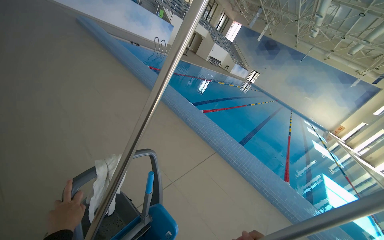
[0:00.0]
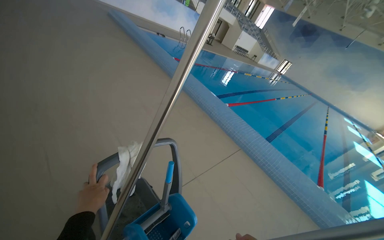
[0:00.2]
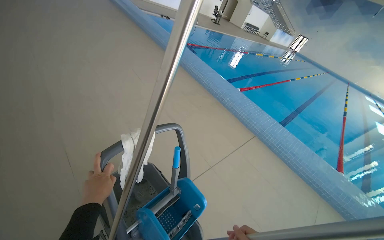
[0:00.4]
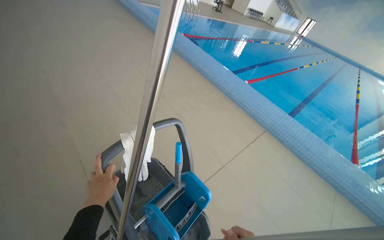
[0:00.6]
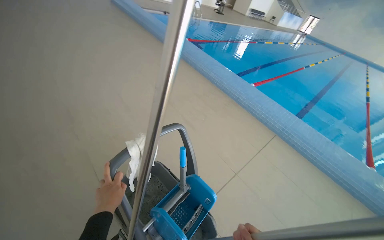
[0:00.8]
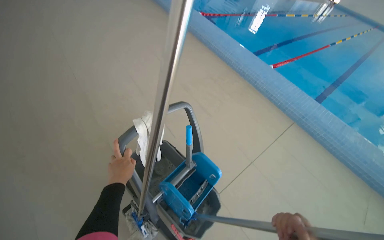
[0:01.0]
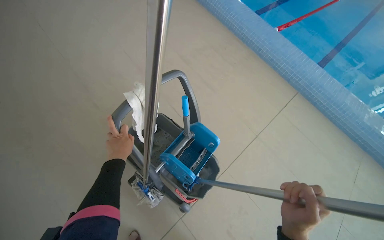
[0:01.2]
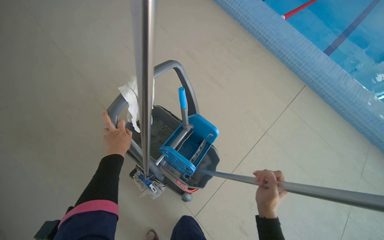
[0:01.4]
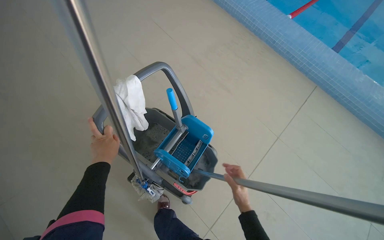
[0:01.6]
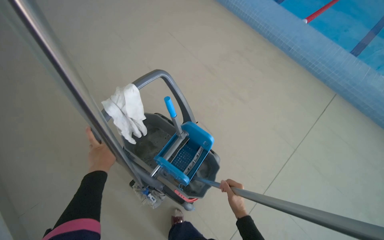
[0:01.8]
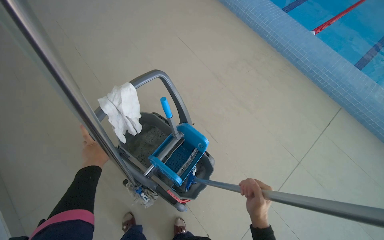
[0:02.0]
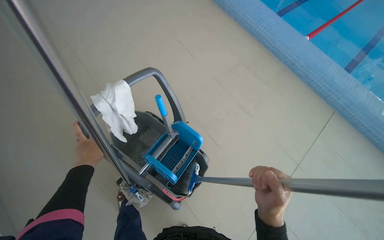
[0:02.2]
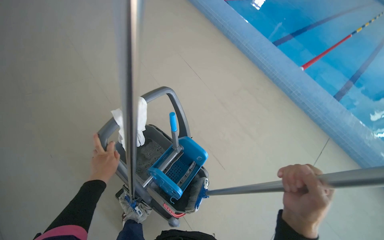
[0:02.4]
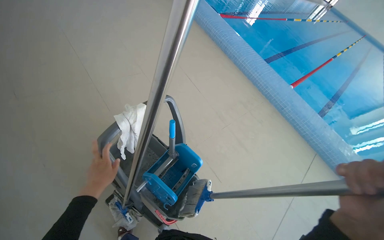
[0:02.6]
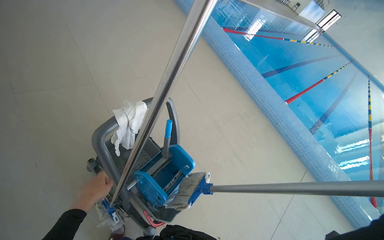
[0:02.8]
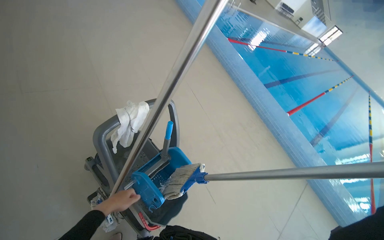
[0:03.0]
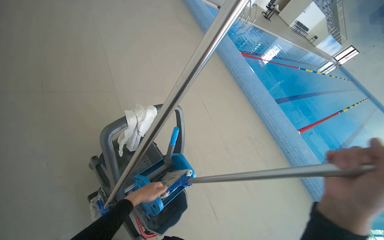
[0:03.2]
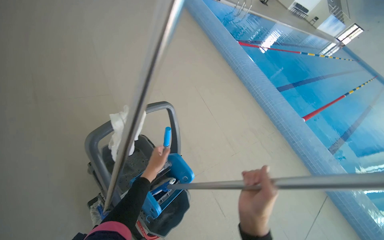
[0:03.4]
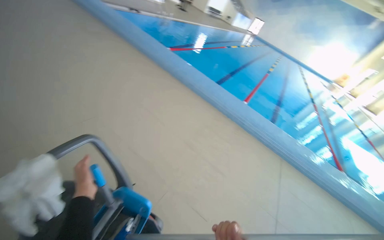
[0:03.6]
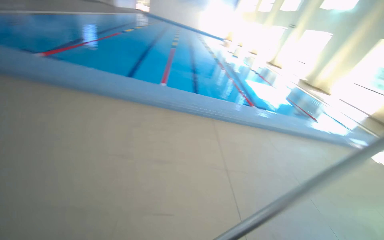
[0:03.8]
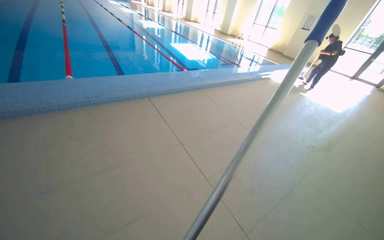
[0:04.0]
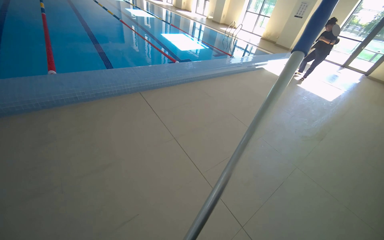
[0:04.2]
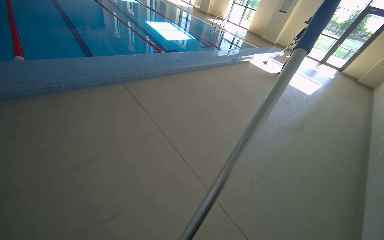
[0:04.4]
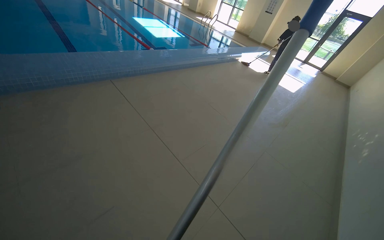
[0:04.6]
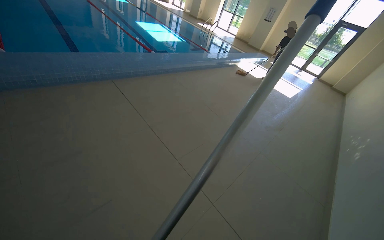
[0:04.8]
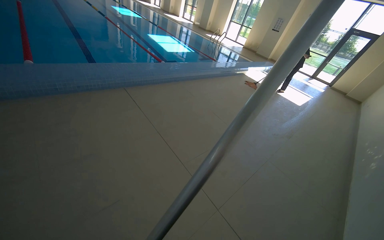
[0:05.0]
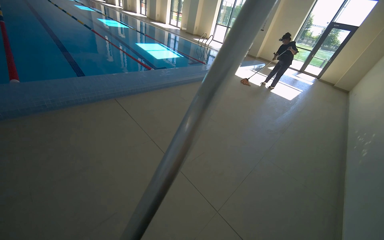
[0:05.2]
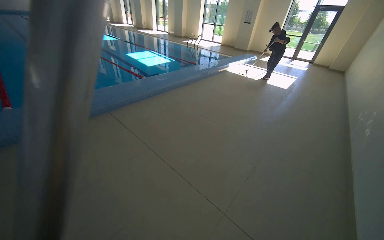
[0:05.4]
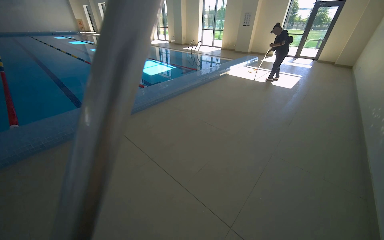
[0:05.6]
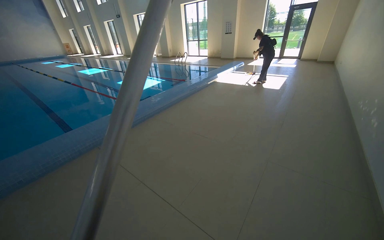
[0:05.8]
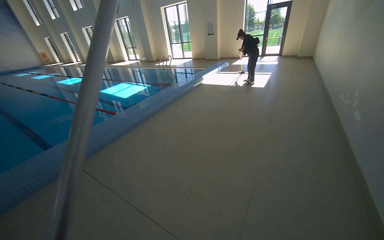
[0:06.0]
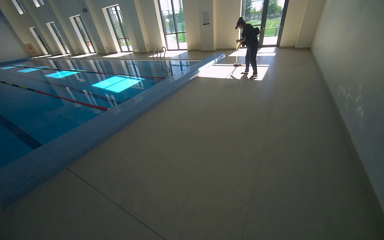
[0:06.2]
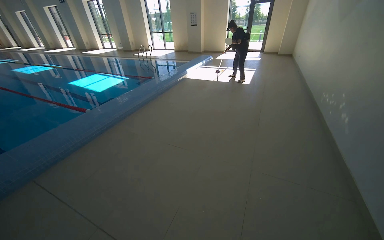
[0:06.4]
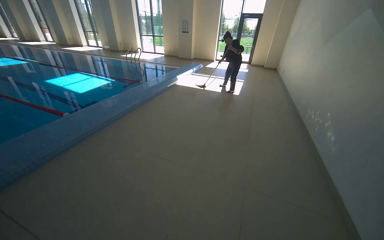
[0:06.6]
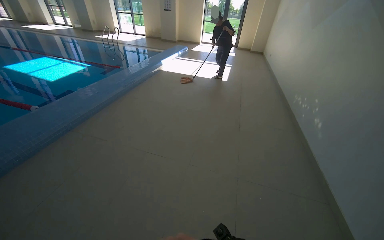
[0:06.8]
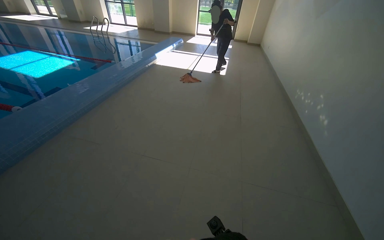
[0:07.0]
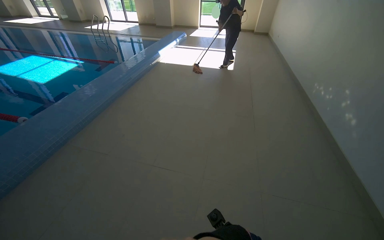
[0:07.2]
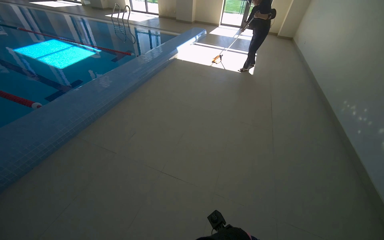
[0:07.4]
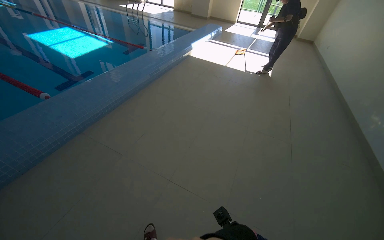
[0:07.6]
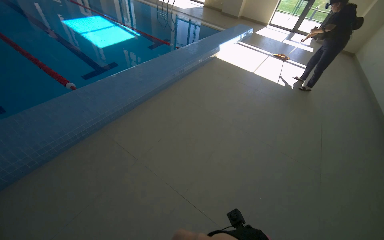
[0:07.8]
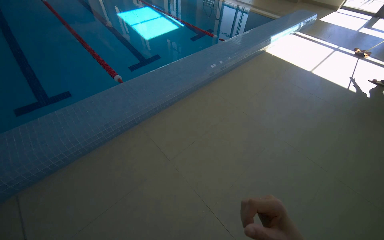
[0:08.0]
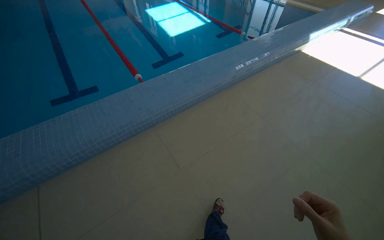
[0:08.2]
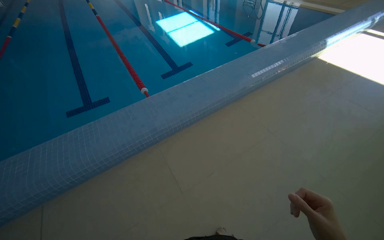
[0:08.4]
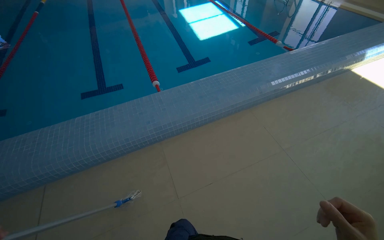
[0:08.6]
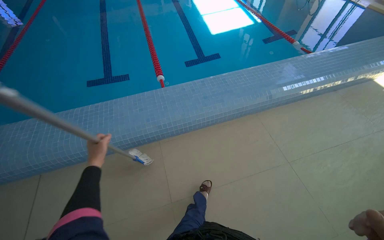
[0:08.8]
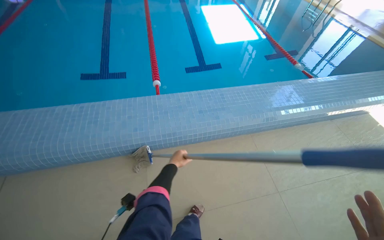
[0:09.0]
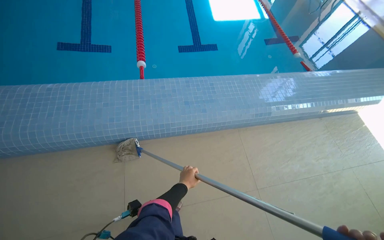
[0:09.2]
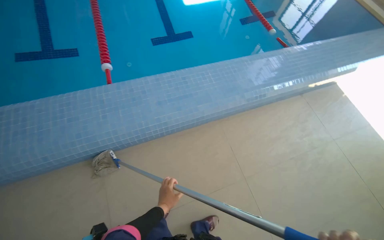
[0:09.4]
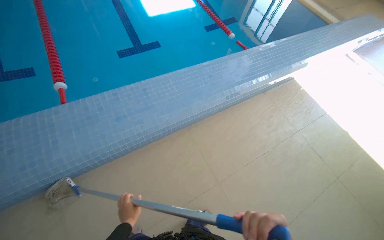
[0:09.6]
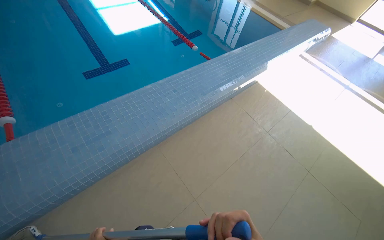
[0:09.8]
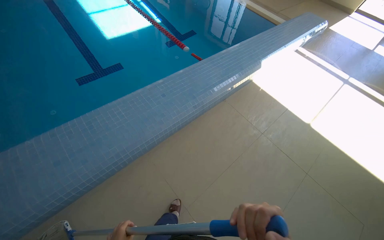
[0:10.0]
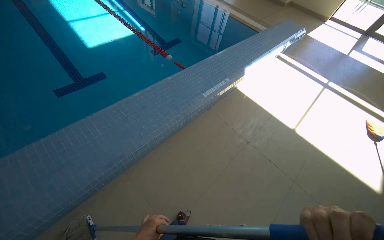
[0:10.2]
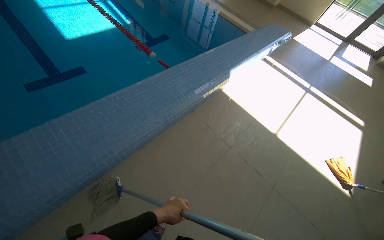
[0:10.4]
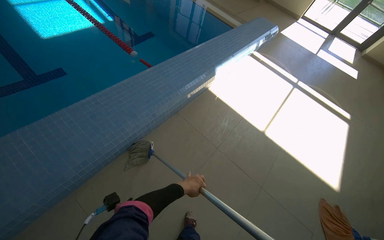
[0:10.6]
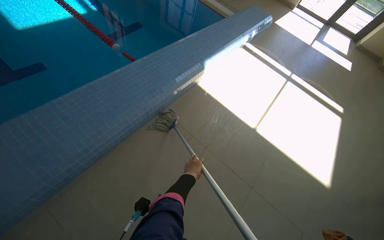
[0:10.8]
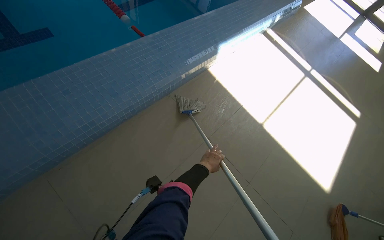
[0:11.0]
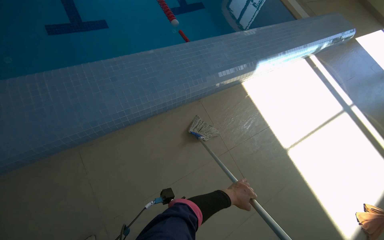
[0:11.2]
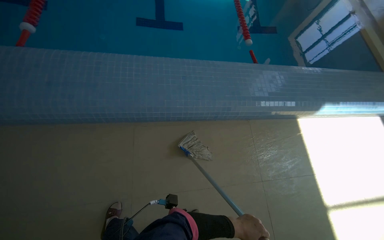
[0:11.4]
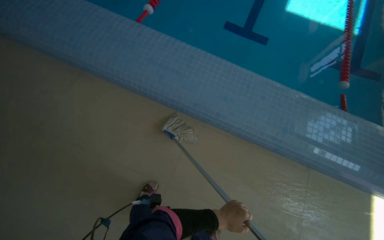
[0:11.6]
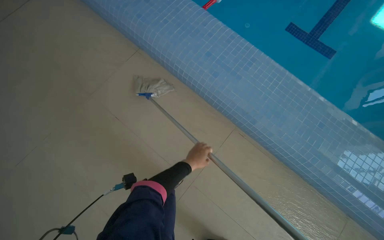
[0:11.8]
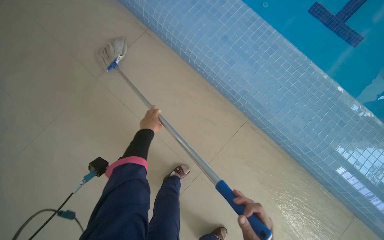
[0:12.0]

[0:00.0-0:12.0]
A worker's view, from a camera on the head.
Job: mopping floor.
The whole recording: Mopping floor in pool area. The worker mops the tiled floor surrounding the swimming pool.
0.0 to 1.6 s: The camera is aimed approximately 25 degrees further to the left. The wearer looks about 30 degrees further downward.
1.6 to 3.0 s: The view tilts roughly 20 degrees upward. The left hand shifts roughly 15 cm down the picture.
3.0 to 4.4 s: The camera is carried about 70 cm. The wearer looks approximately 95 degrees further to the right. The view tips downward by approximately 20 degrees.
4.4 to 6.0 s: The camera travels to the right, roughly 50 cm. The camera pitches upward, by some 10 degrees. The scene rotates counterclockwise by roughly 25 degrees.
6.0 to 7.6 s: The head travels about 1.5 m. The wearer looks some 15 degrees further downward.
7.6 to 9.0 s: The camera travels roughly 1 m. The wearer looks roughly 50 degrees further to the left.
9.0 to 10.4 s: The head travels approximately 1 m. The head rotates approximately 30 degrees to the right.

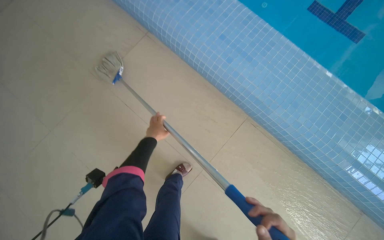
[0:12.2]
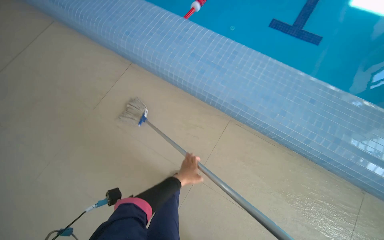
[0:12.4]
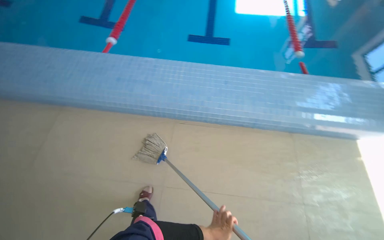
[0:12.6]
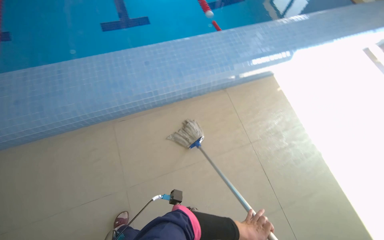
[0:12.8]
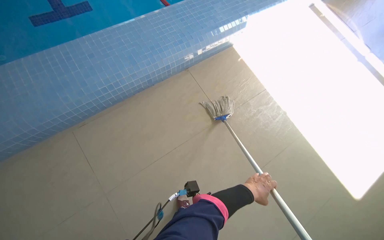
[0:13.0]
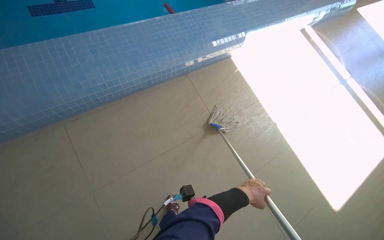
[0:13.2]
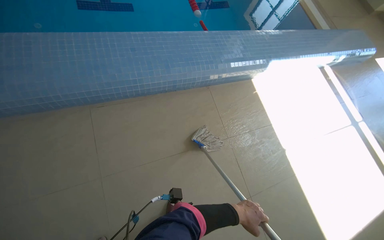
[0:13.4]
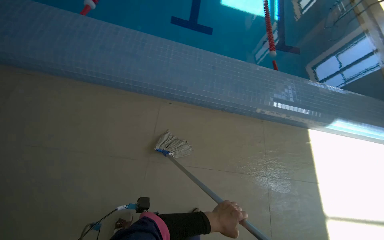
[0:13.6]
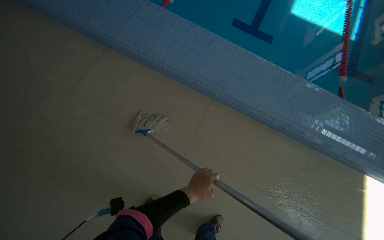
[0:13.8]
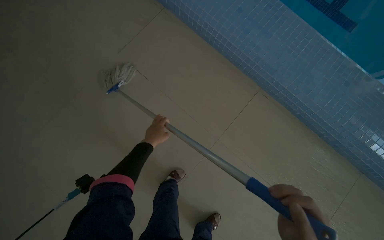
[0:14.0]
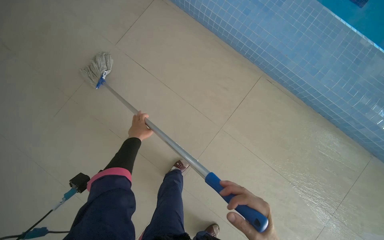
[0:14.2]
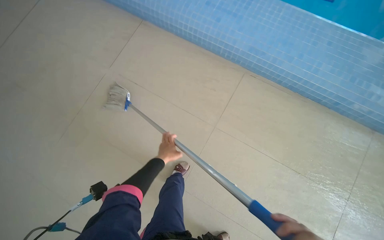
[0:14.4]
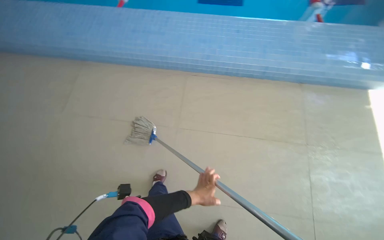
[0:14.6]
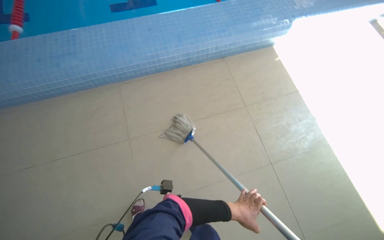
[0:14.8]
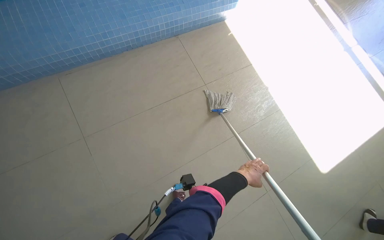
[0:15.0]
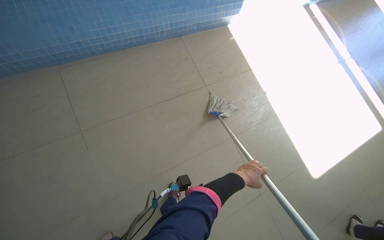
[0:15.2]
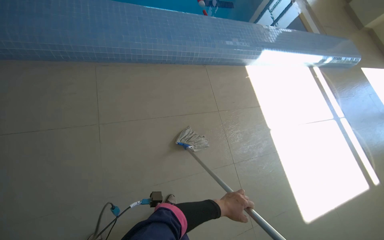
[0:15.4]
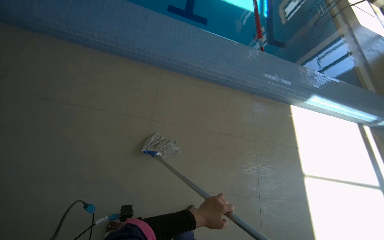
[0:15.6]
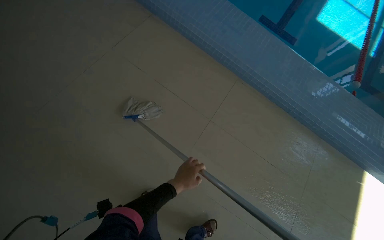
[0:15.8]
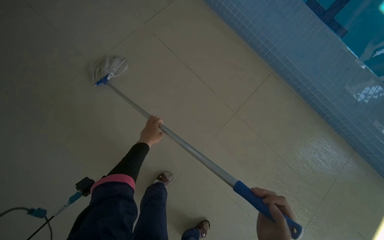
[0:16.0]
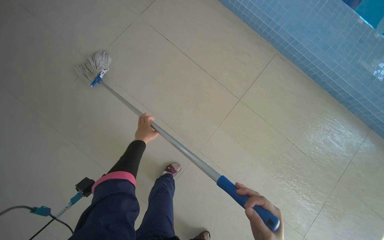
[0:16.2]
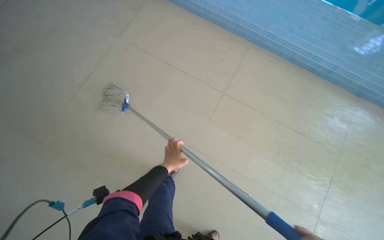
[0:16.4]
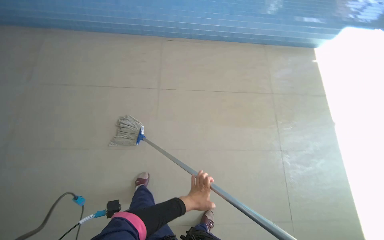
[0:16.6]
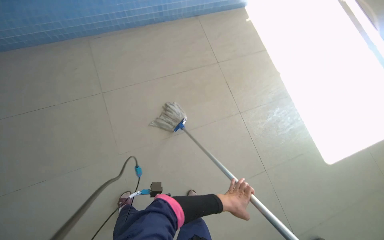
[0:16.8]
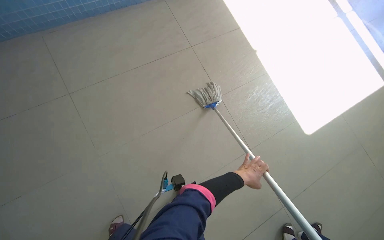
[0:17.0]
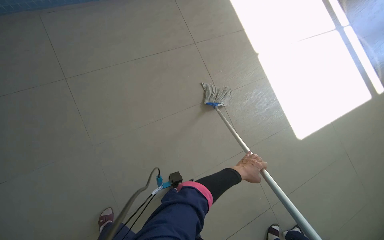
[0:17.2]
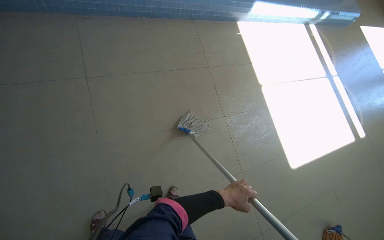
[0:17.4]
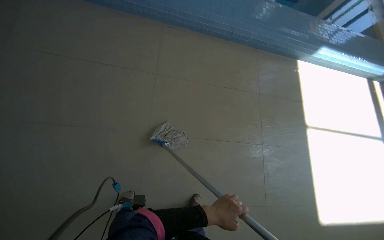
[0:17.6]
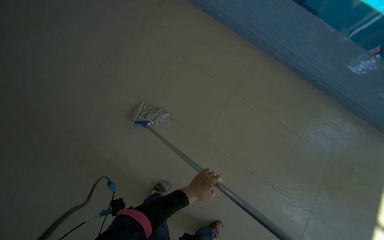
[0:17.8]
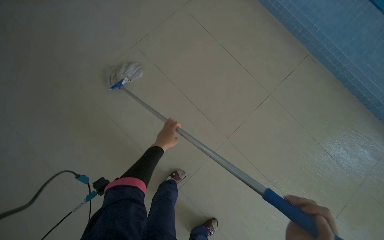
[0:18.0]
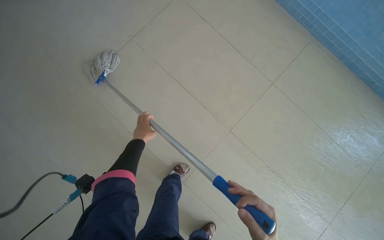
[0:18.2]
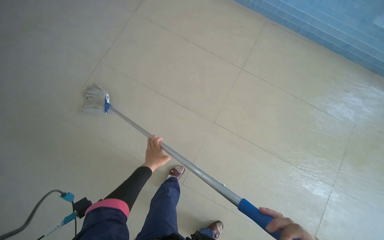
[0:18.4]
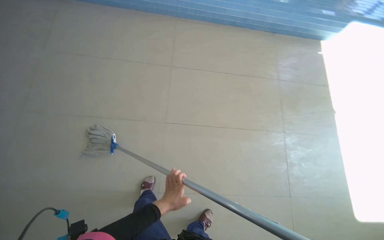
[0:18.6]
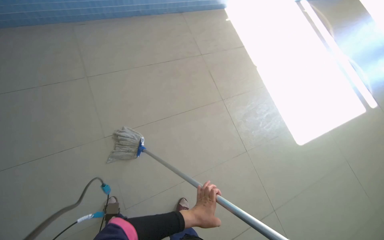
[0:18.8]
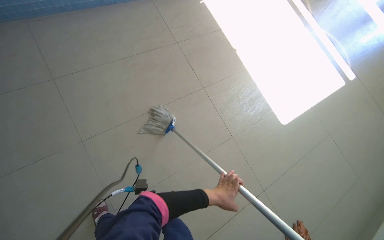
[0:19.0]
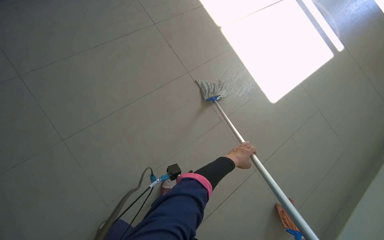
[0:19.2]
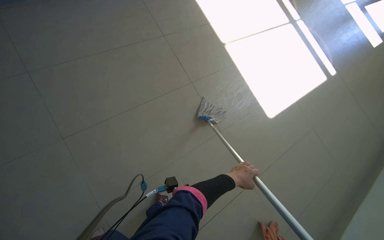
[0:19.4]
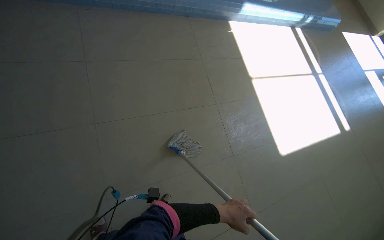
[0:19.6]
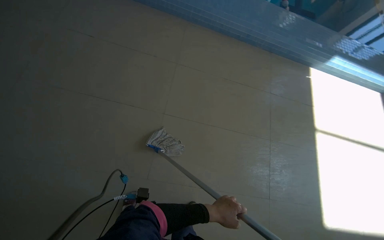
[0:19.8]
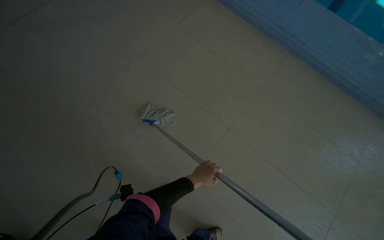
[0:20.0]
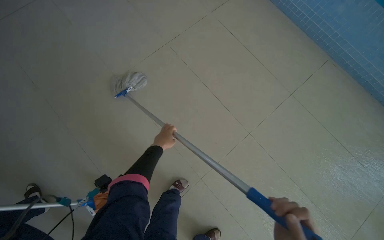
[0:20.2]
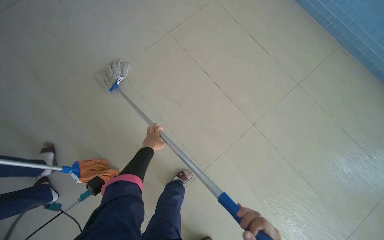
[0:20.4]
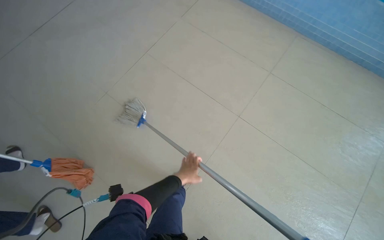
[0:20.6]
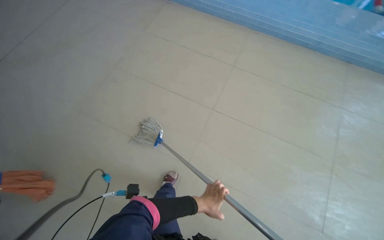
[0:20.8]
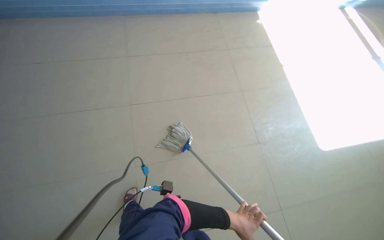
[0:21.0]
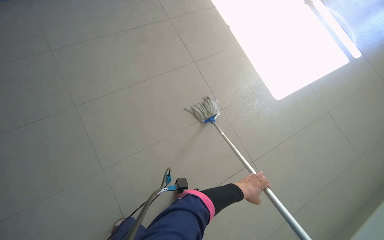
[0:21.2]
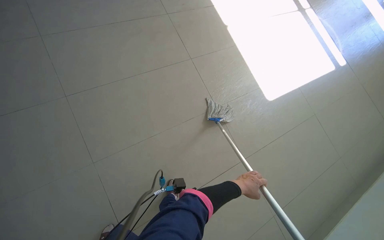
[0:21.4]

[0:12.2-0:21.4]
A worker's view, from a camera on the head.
Job: mopping floor.
The whole recording: Mopping floor in pool area. The worker mops the tiled floor surrounding the swimming pool.
12.2 to 13.8 s: The head rotates some 35 degrees to the right.
